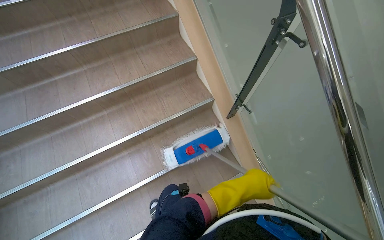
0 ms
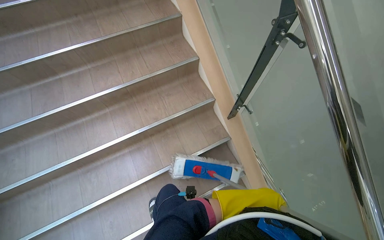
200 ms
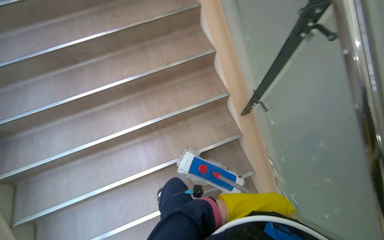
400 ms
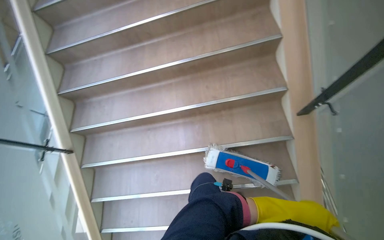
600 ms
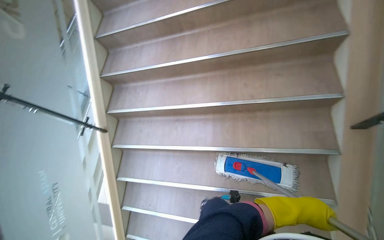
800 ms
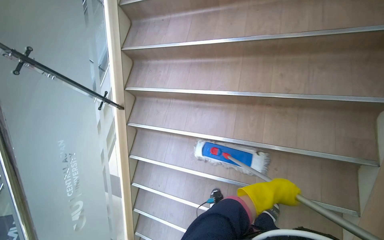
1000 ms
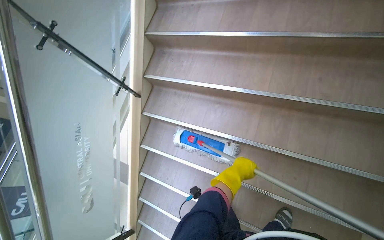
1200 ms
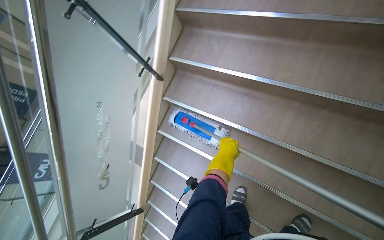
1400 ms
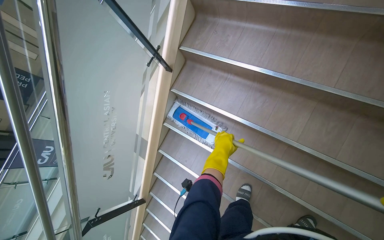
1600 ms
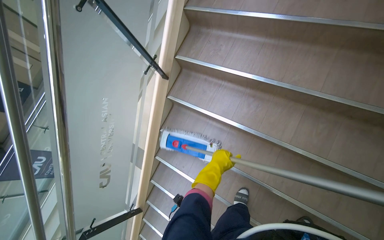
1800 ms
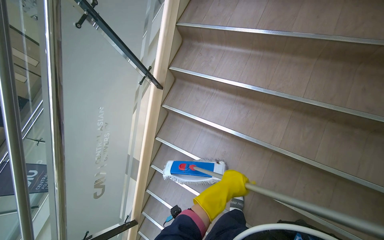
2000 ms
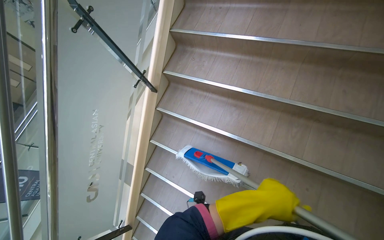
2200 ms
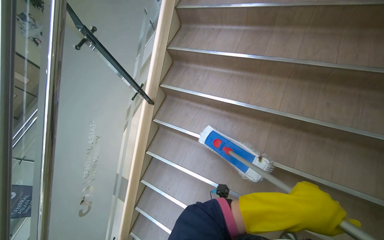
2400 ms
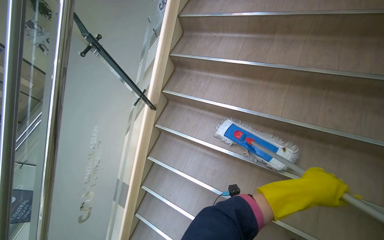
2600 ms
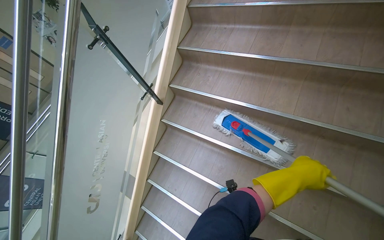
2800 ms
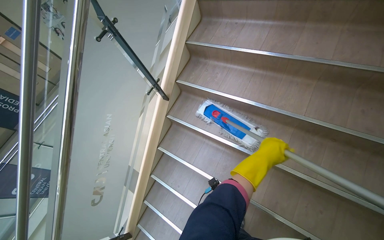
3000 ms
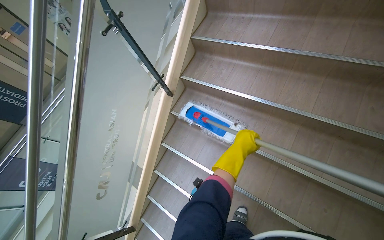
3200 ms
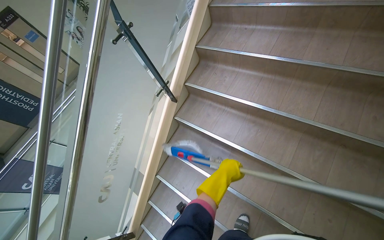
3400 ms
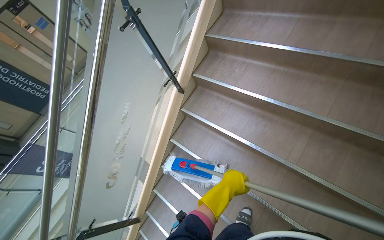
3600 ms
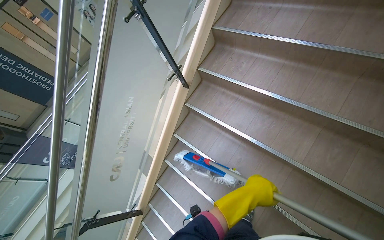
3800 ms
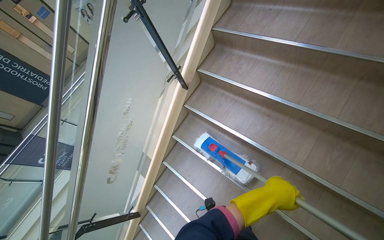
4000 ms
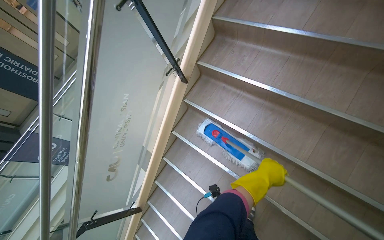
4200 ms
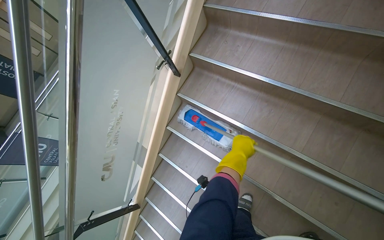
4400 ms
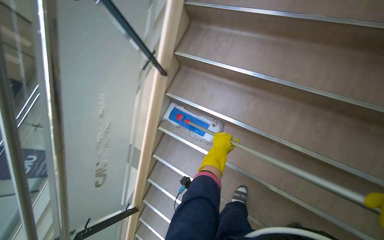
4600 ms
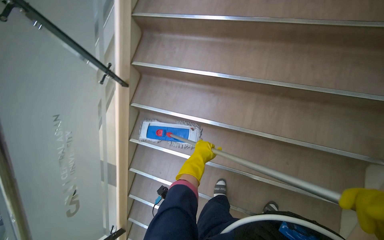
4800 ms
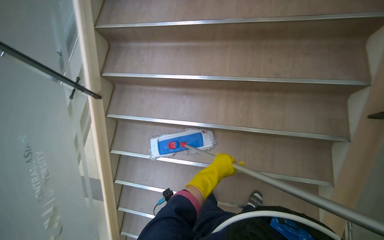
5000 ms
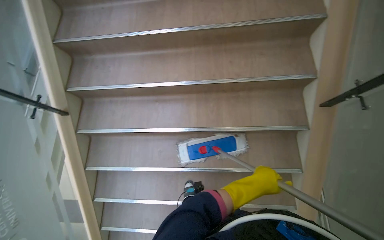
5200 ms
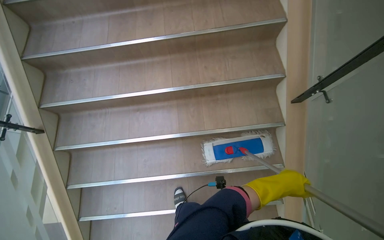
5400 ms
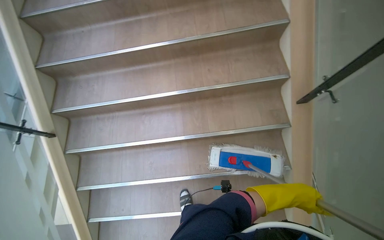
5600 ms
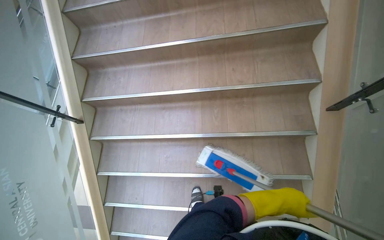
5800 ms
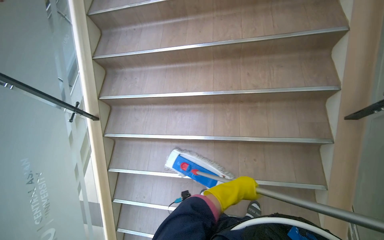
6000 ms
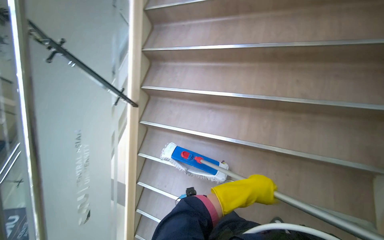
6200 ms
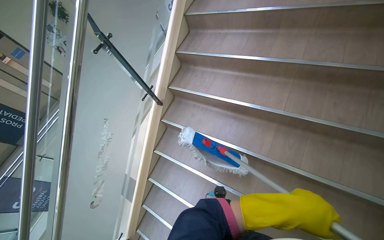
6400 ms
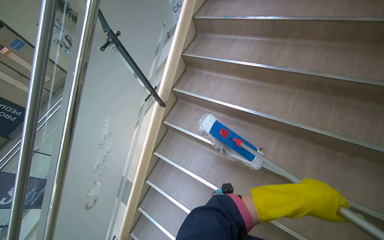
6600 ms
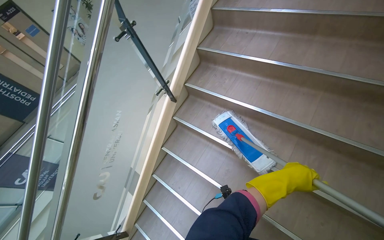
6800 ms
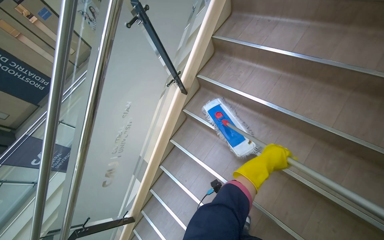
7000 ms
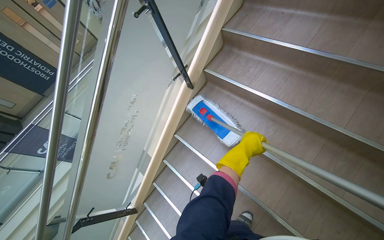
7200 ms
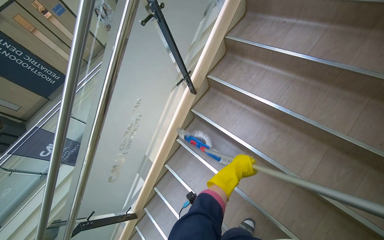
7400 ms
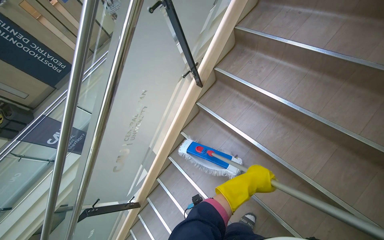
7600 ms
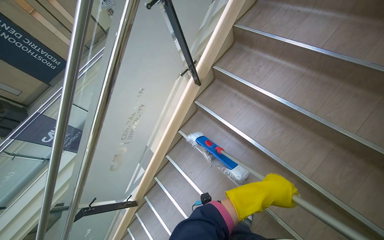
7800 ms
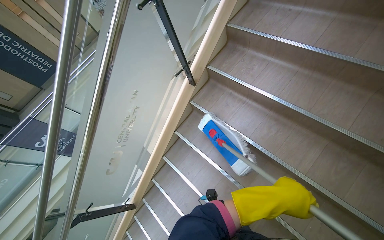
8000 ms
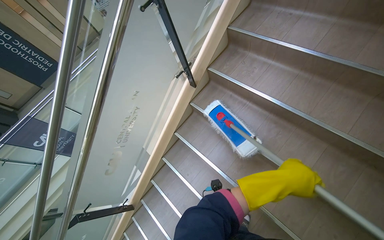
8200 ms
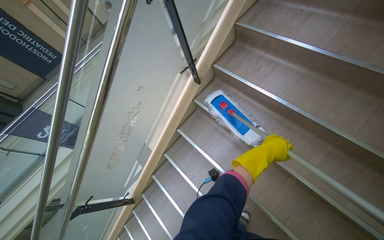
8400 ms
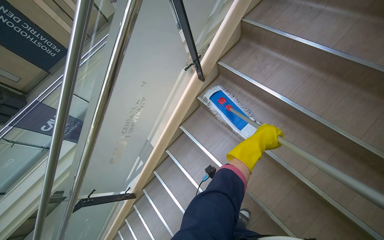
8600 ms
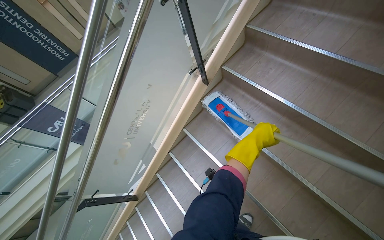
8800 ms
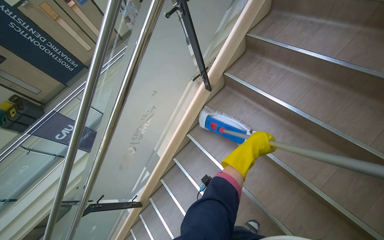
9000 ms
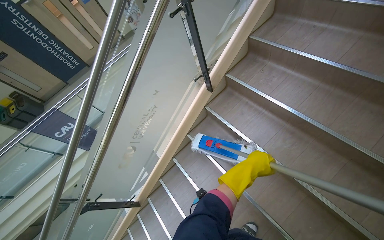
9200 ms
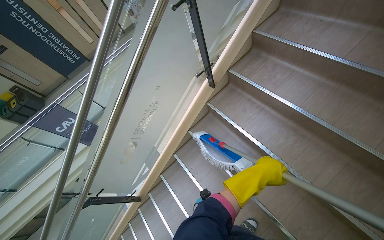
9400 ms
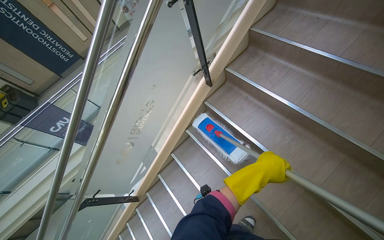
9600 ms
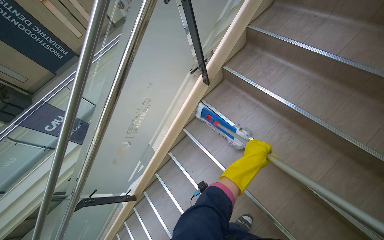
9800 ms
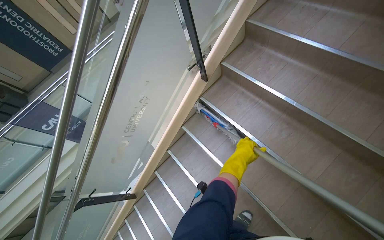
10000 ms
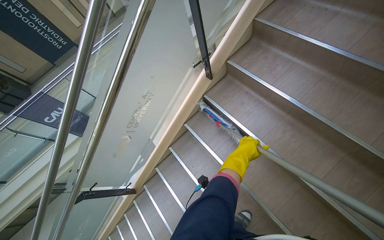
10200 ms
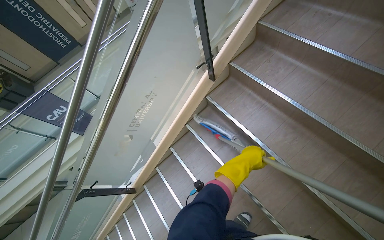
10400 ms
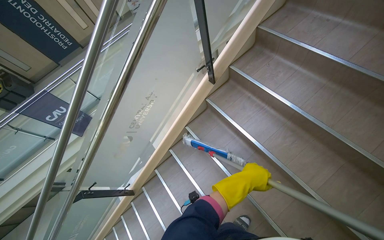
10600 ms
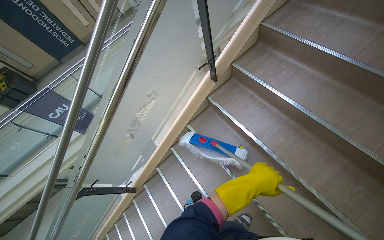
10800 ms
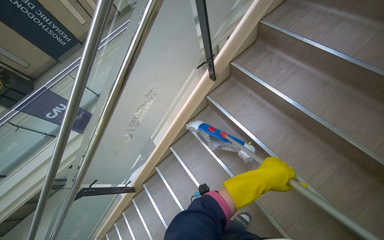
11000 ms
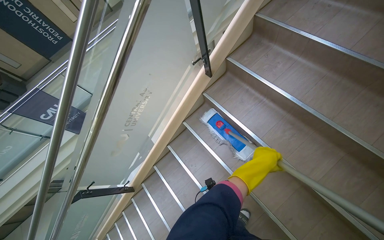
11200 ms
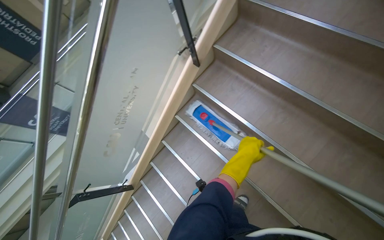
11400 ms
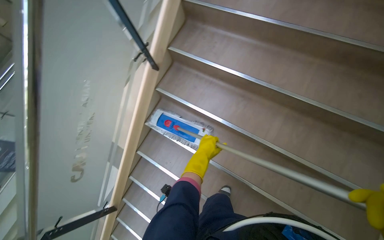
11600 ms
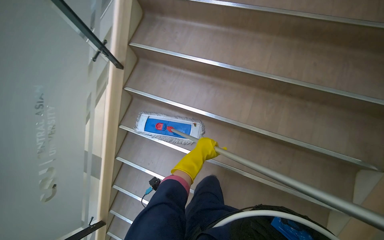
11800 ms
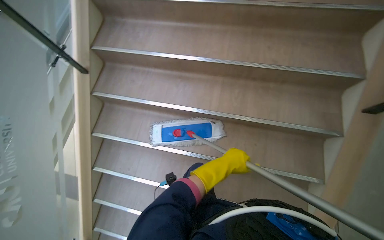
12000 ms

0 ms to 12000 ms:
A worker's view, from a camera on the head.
Job: mopping floor.
The whole recording: Mopping stairs. The worker mops the stairs, moving the mop head across each step.
0 ms to 1600 ms: The head travels roughly 50 cm. The head turns to the left by some 60 degrees. The wearer looks approximately 25 degrees further downward.
1600 ms to 3000 ms: The left hand goes some 15 cm to the right, and moves roughly 30 cm nearer to the camera and comes back.
3000 ms to 4400 ms: The left hand shifts roughly 15 cm to the left, and goes down the picture and returns, some 15 cm each way.
4400 ms to 6000 ms: The head turns to the right by some 30 degrees.
6000 ms to 7600 ms: The wearer's head swings about 40 degrees to the left.
7600 ms to 9000 ms: The left hand shifts some 10 cm up the picture.
10400 ms to 12000 ms: The wearer looks about 40 degrees further to the right.

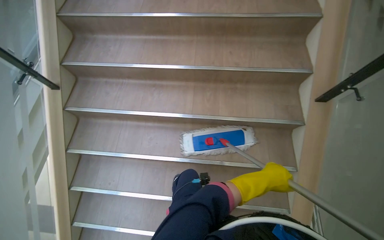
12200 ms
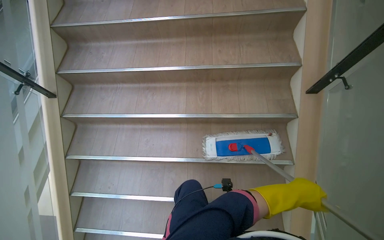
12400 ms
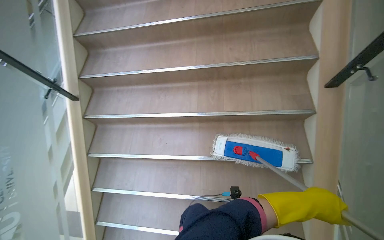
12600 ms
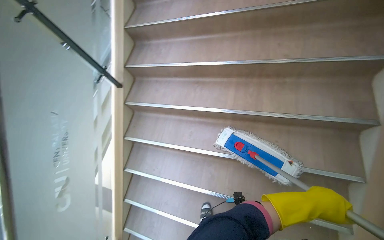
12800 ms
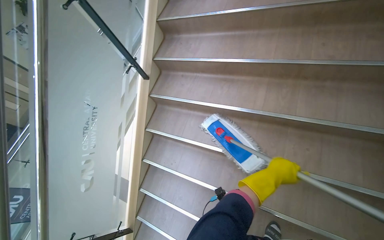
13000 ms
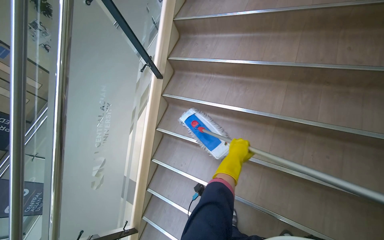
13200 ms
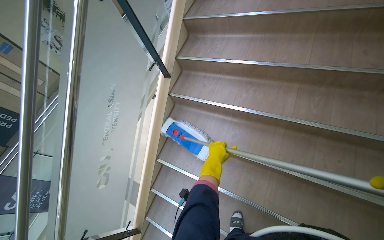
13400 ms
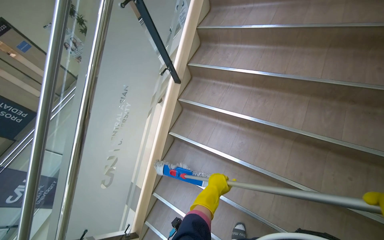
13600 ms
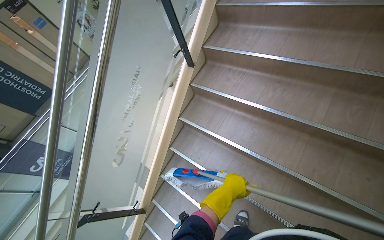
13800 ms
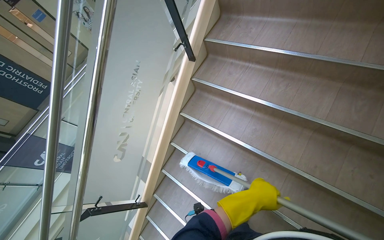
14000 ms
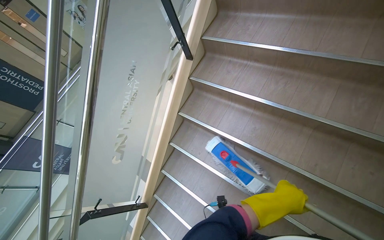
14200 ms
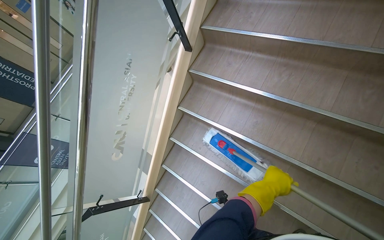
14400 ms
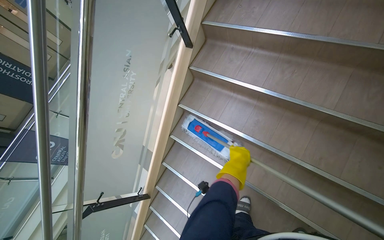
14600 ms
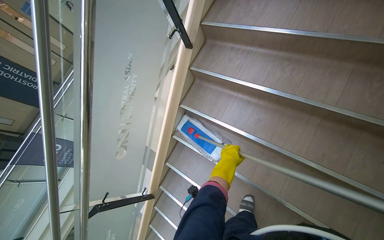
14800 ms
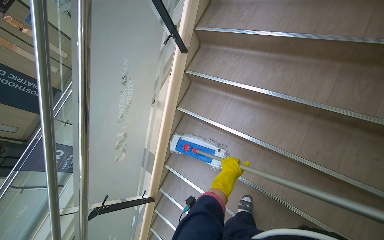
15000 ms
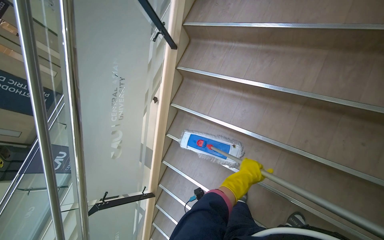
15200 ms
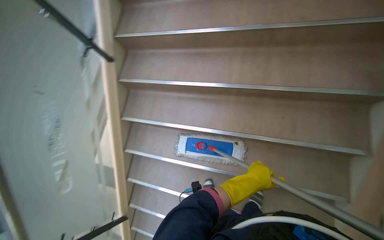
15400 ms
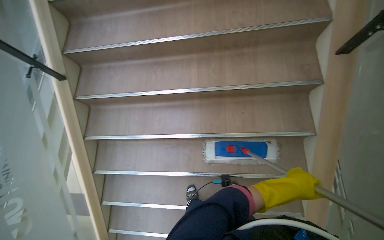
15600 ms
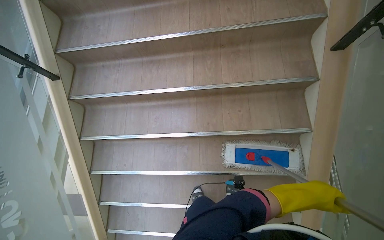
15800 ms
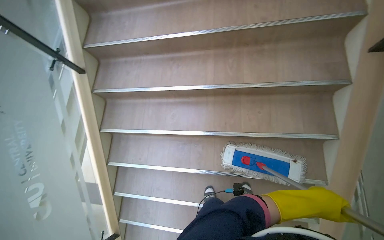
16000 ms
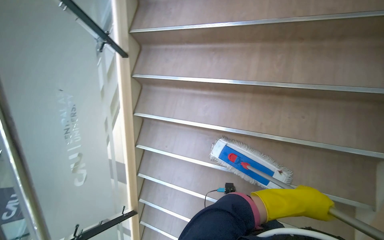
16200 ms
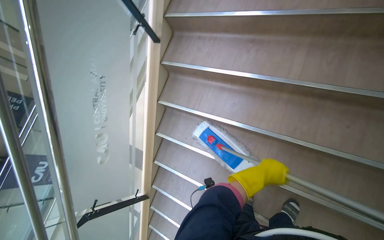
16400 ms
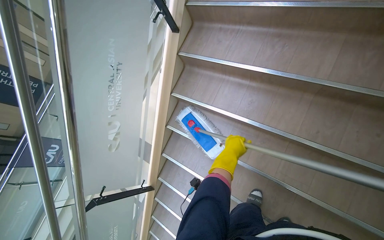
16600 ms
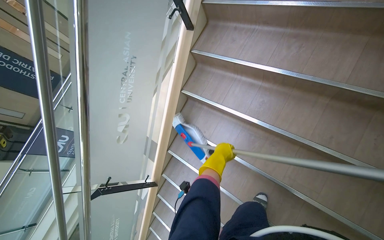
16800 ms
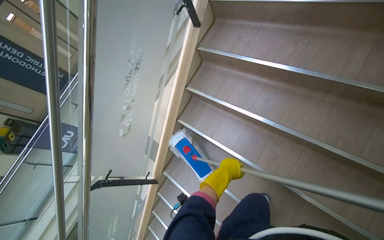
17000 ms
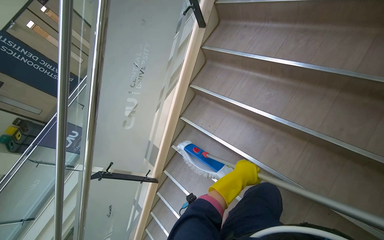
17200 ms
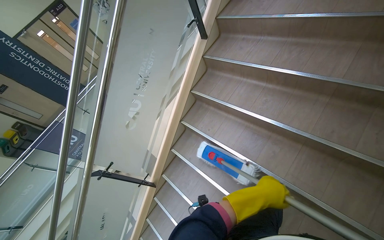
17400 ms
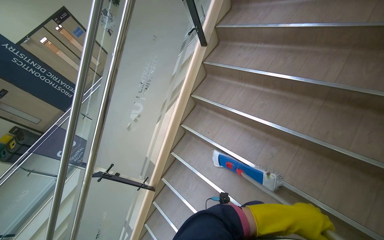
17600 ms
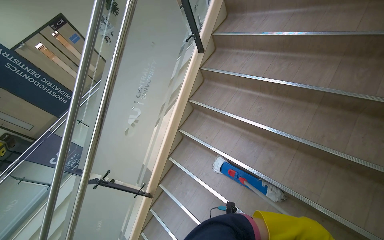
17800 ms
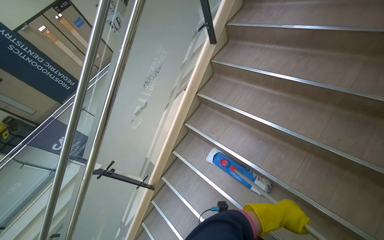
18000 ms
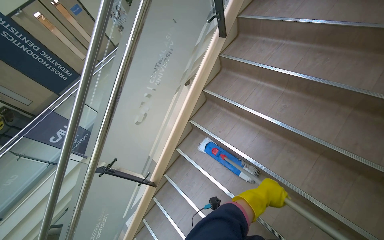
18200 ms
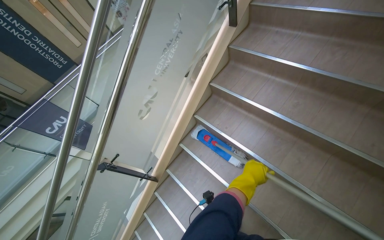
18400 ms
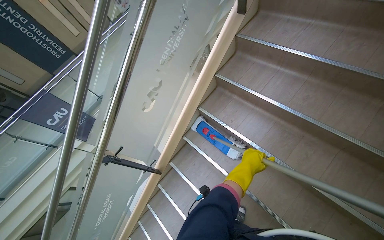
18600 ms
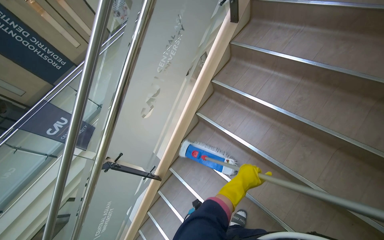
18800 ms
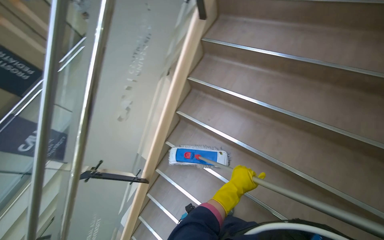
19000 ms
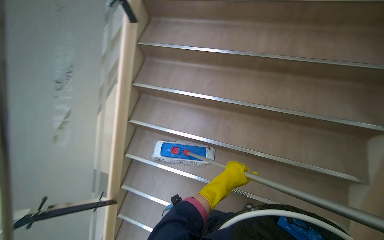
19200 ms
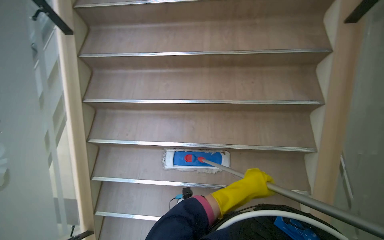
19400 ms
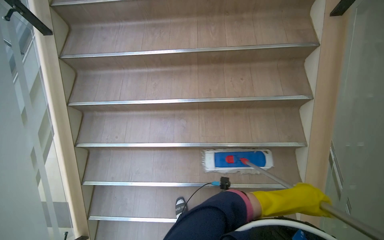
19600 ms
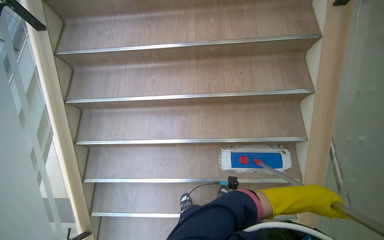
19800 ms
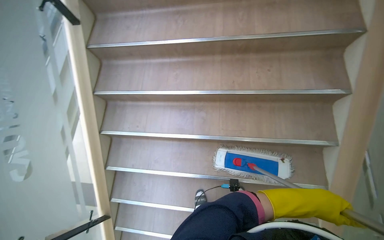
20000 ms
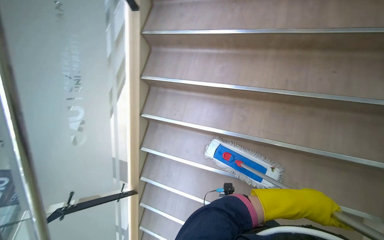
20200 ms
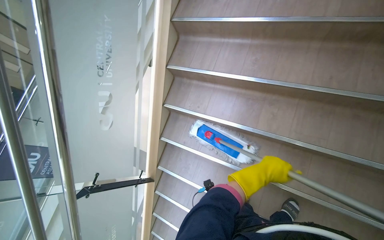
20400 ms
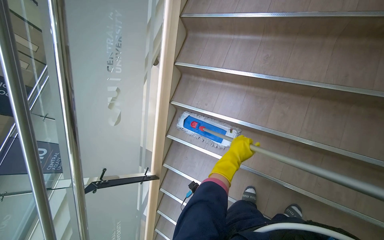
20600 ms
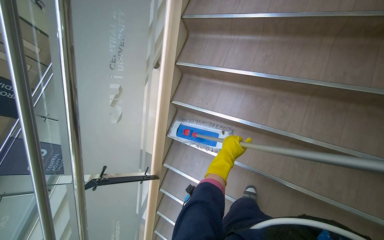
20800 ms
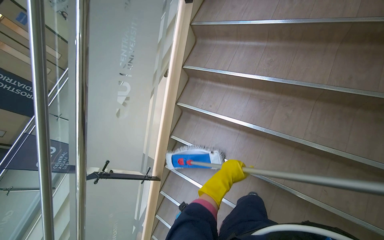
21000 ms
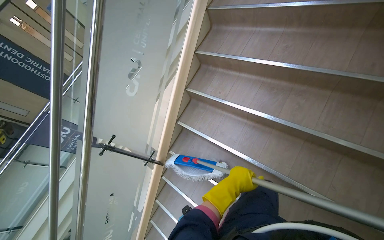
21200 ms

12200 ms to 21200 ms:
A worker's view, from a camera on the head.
Job: mopping floor.
The whole recording: Mopping stairs. The worker mops the stairs, moving the mop head across each step.
13800 ms to 15200 ms: The left hand moves left and right over about 15 cm, changing direction 2 times.
16600 ms to 18200 ms: The left hand shifts some 30 cm down the picture, and goes nearer to the camera and returns, about 30 cm each way.
18200 ms to 19800 ms: The wearer looks about 40 degrees further to the right.
